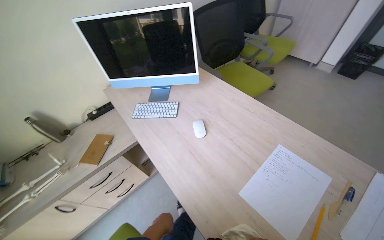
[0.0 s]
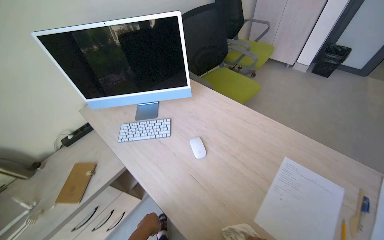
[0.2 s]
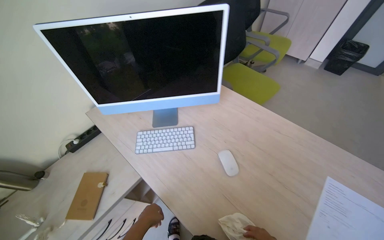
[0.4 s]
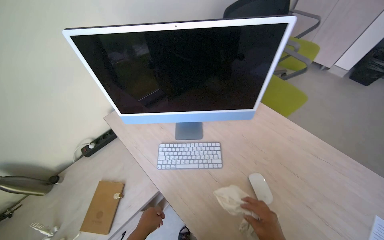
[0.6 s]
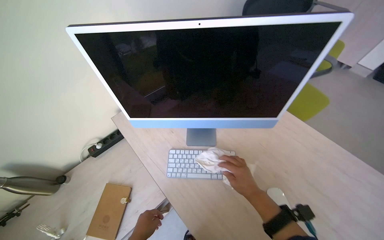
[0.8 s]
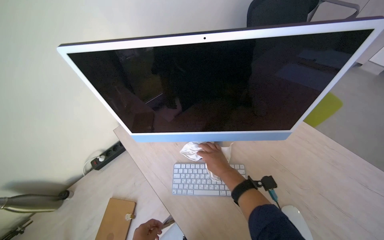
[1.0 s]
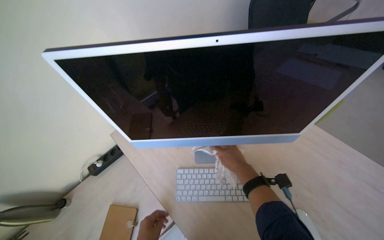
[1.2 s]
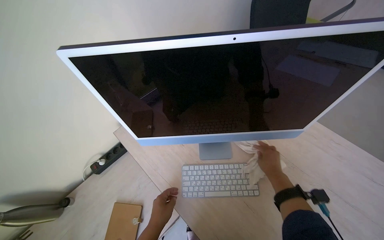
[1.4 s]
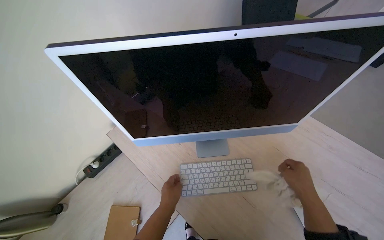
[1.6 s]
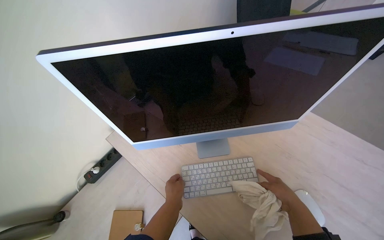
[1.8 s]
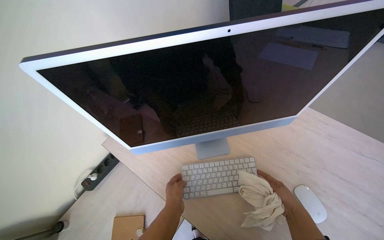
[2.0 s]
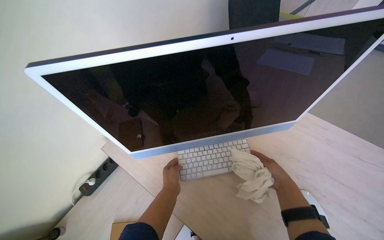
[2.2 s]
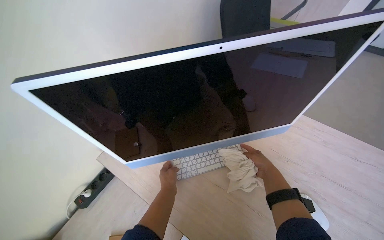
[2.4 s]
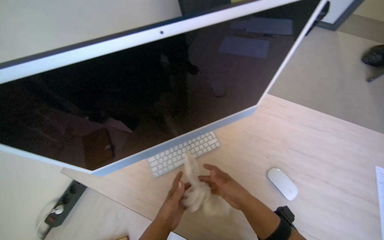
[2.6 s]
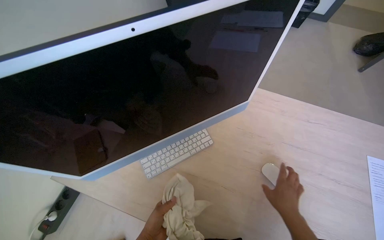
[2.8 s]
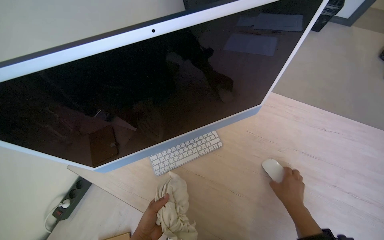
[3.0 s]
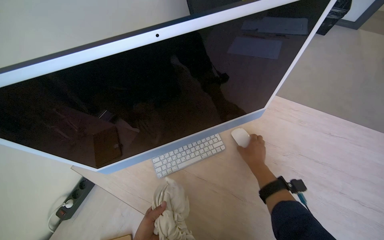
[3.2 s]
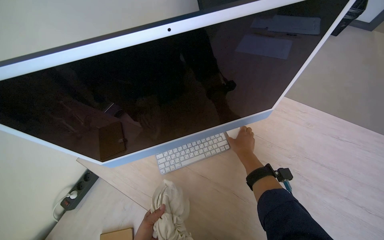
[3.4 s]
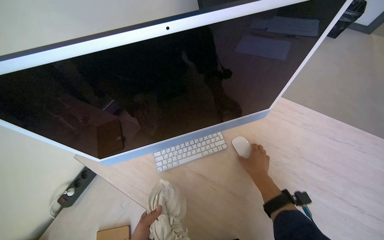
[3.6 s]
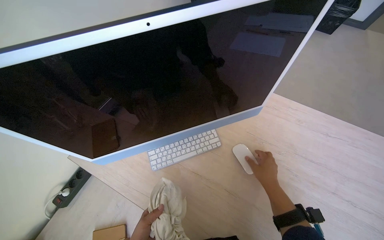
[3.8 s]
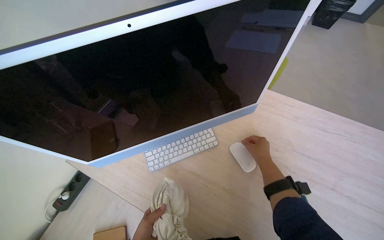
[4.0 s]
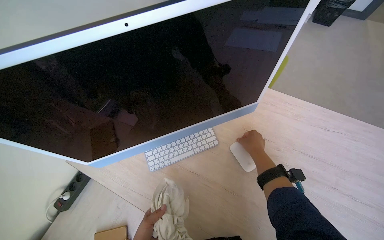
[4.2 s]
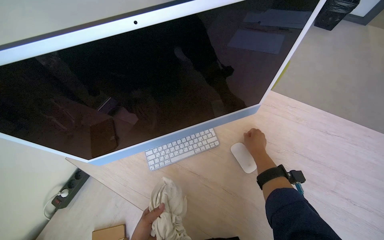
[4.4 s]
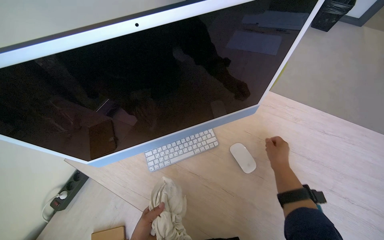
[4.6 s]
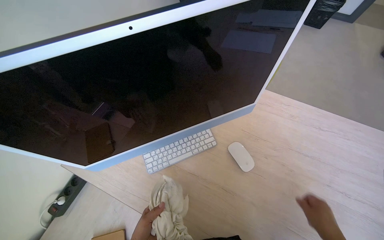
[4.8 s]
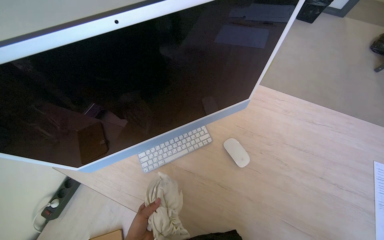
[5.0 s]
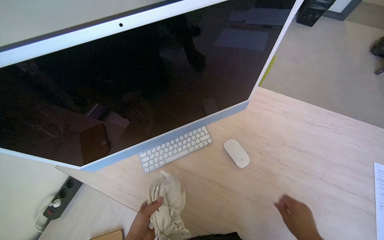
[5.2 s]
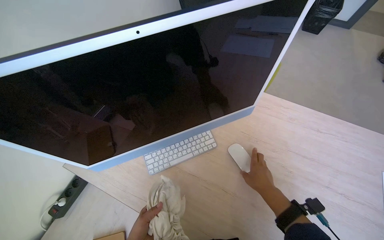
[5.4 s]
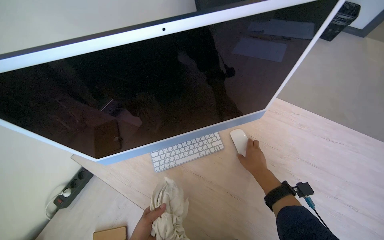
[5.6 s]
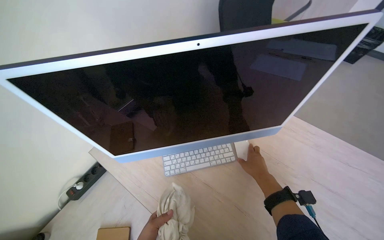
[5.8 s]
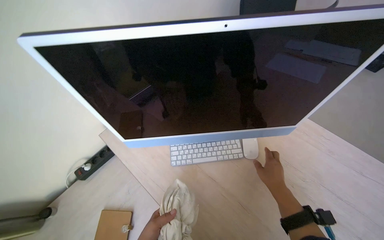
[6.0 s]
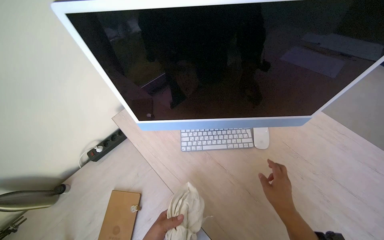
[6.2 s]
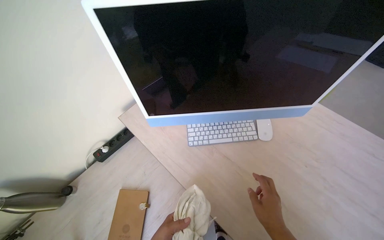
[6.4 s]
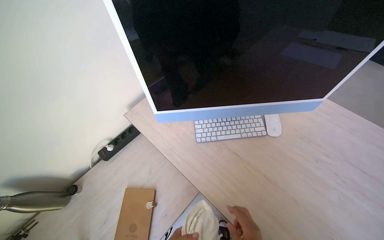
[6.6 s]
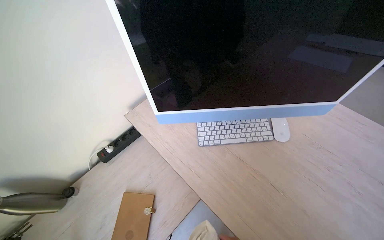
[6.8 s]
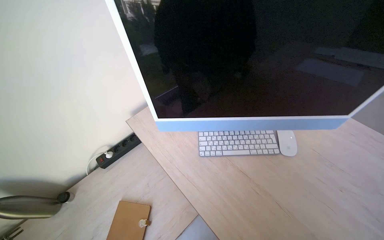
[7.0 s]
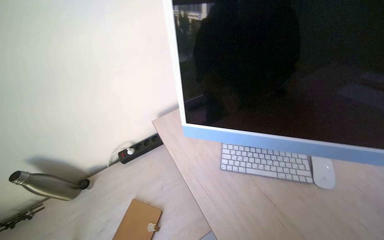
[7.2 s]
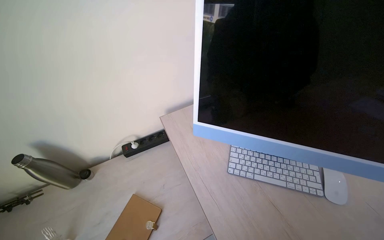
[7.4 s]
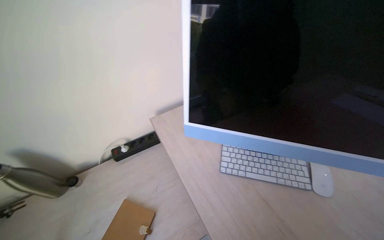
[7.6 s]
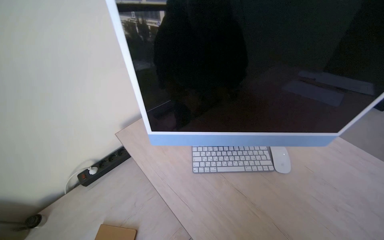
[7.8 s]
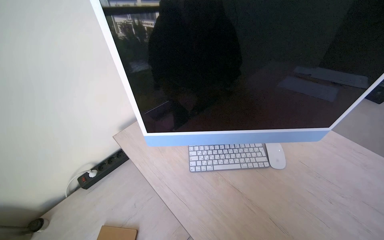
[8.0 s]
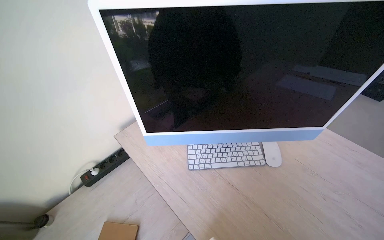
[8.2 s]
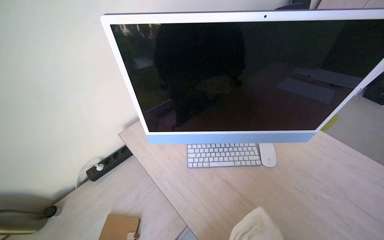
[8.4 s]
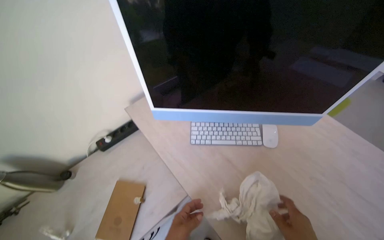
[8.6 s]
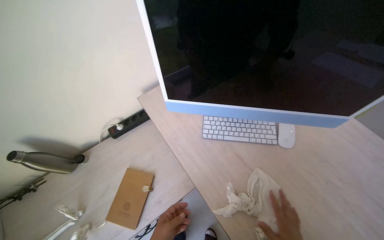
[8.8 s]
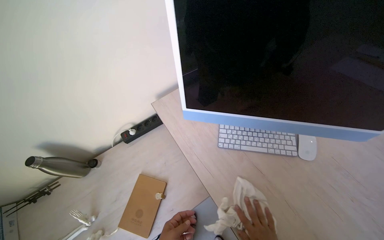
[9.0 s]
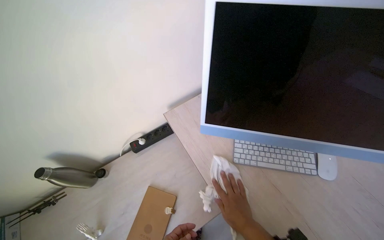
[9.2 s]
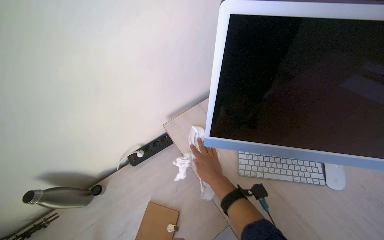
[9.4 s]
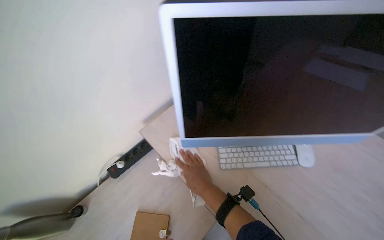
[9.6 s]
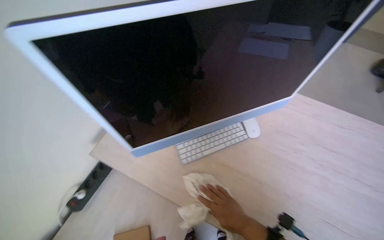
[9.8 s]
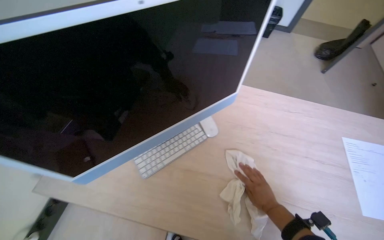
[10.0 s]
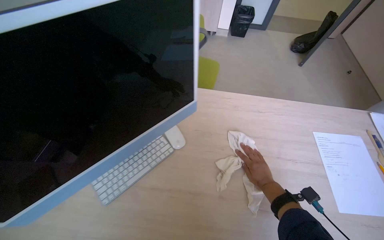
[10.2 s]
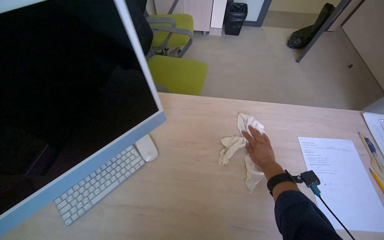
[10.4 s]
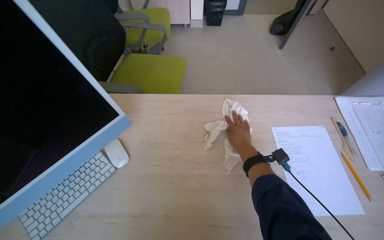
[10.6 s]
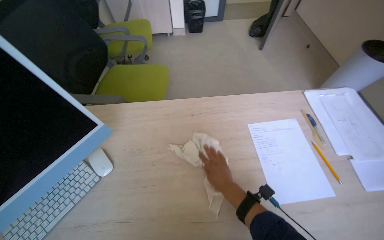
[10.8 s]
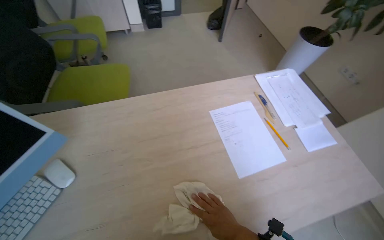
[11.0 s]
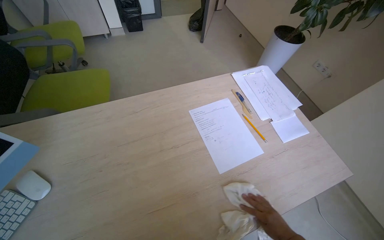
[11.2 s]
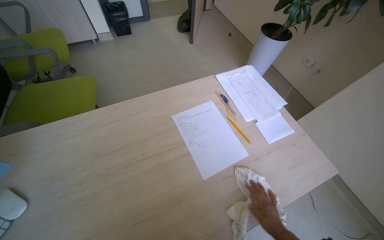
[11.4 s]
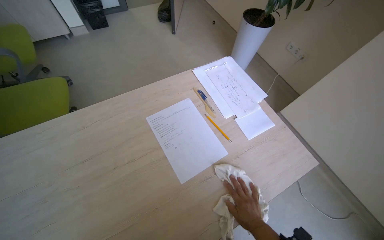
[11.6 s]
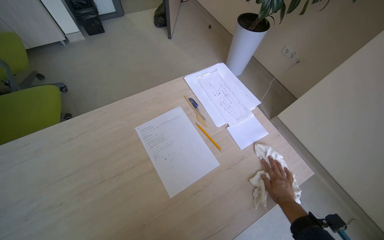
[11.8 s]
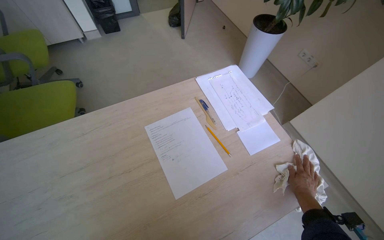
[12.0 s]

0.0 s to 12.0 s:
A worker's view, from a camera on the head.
Job: wiping surfaces.
The whole recording: Cleaning office space. The worker changes the trash bag, wipes the desk and equipment, moves chairs, and wipes the window frame in the office.
0.0 to 1.6 s: The wearer moves approximately 70 cm.
1.6 to 3.0 s: The right hand shifts approximately 15 cm down the picture, and goes to the left and returns, approximately 15 cm each way.
3.0 to 4.4 s: The right hand moves up and down the picture over roughly 15 cm, changing direction 2 times.
9.0 to 10.4 s: The head turns to the right by approximately 50 degrees.
10.4 to 12.0 s: The wearer moves about 50 cm. The wearer's head swings some 30 degrees to the right.

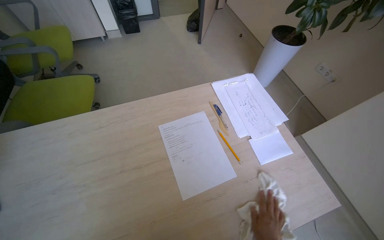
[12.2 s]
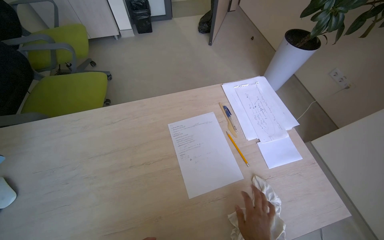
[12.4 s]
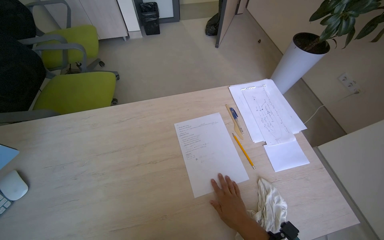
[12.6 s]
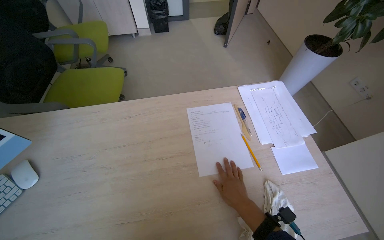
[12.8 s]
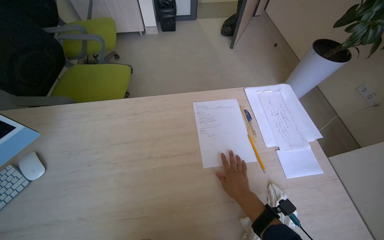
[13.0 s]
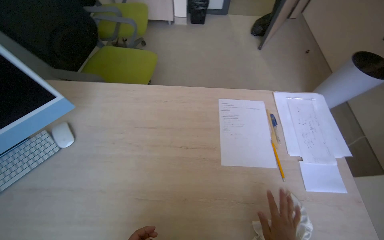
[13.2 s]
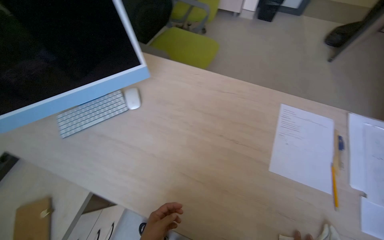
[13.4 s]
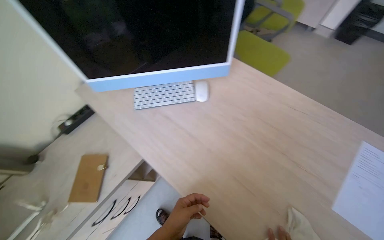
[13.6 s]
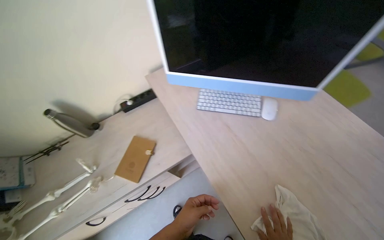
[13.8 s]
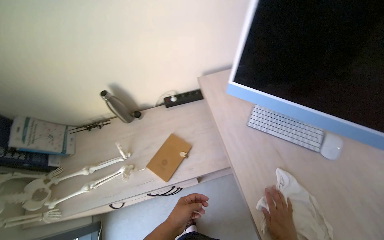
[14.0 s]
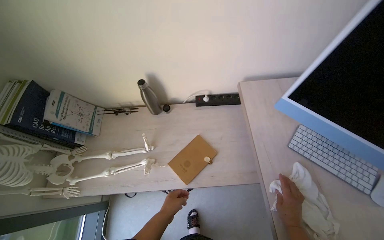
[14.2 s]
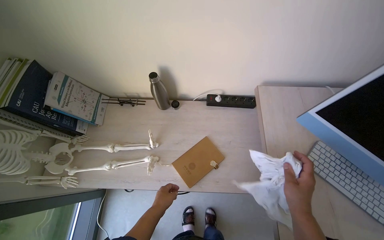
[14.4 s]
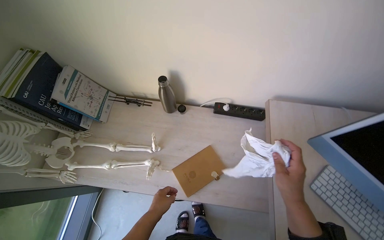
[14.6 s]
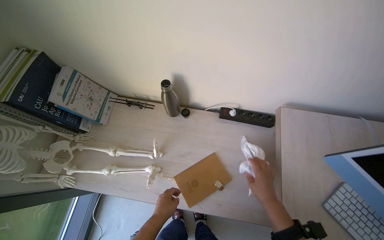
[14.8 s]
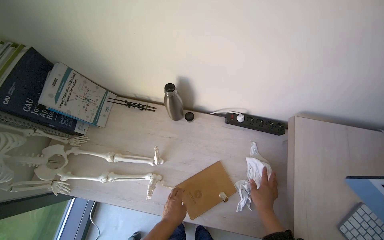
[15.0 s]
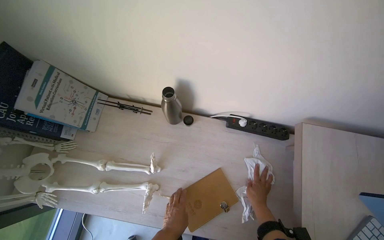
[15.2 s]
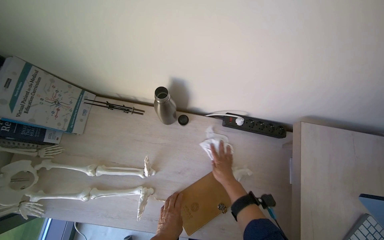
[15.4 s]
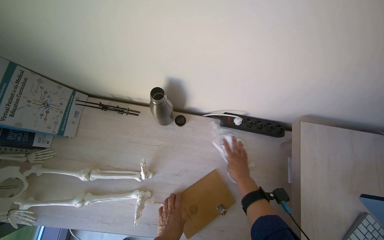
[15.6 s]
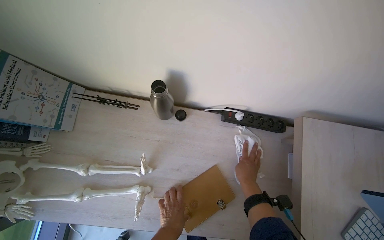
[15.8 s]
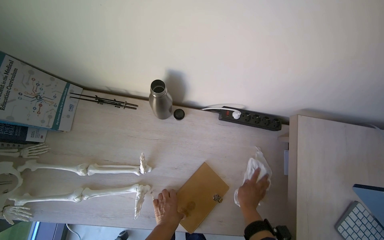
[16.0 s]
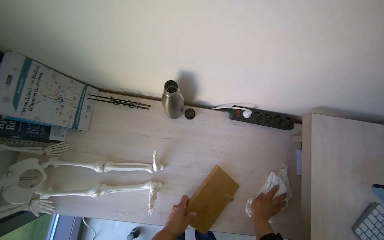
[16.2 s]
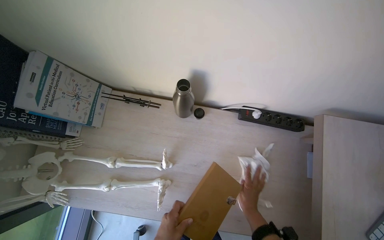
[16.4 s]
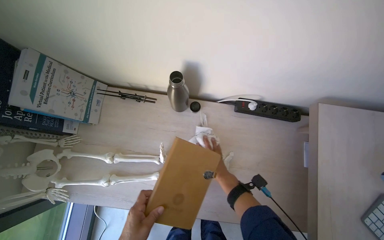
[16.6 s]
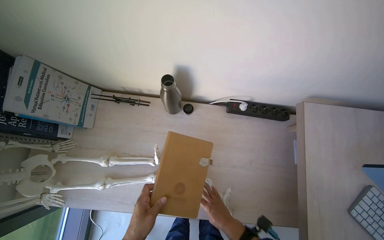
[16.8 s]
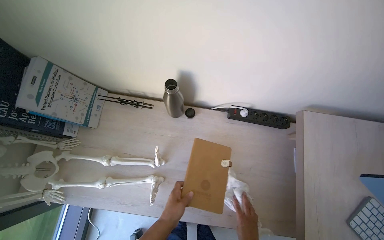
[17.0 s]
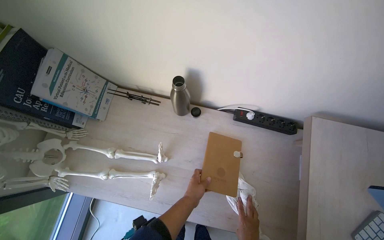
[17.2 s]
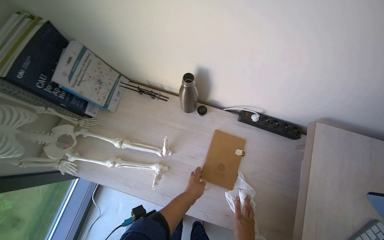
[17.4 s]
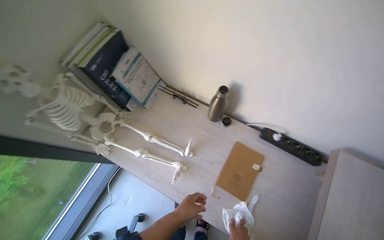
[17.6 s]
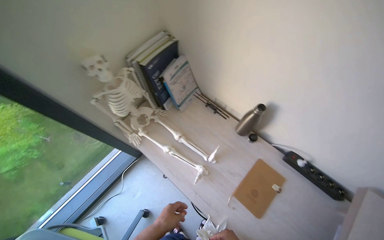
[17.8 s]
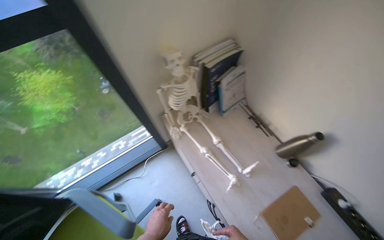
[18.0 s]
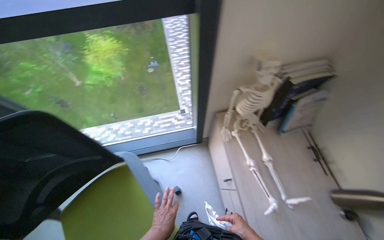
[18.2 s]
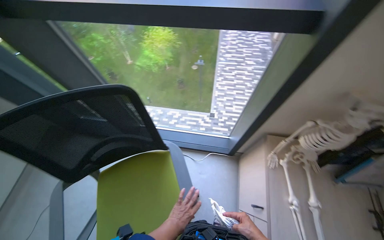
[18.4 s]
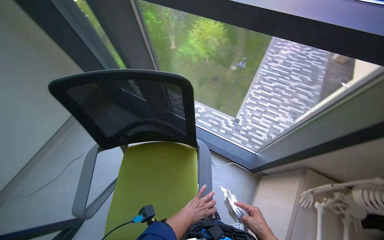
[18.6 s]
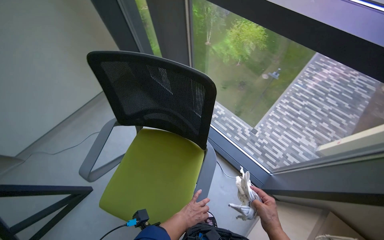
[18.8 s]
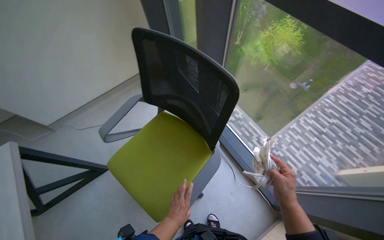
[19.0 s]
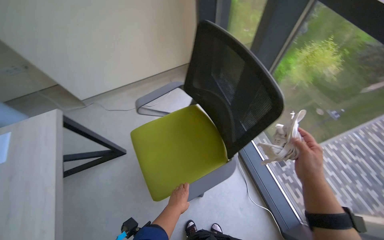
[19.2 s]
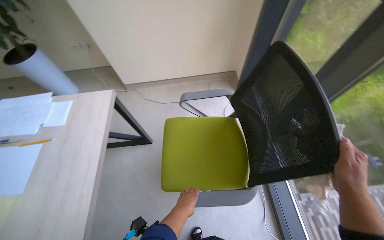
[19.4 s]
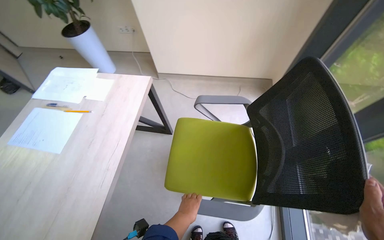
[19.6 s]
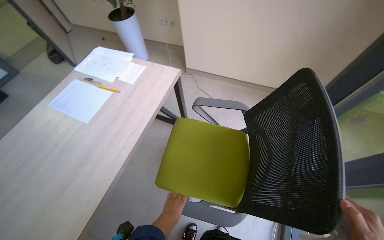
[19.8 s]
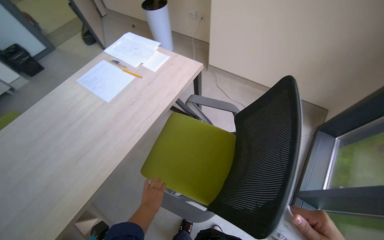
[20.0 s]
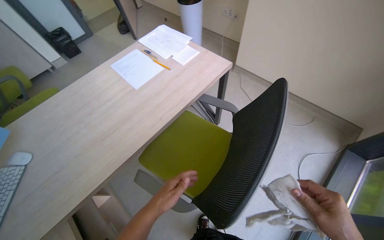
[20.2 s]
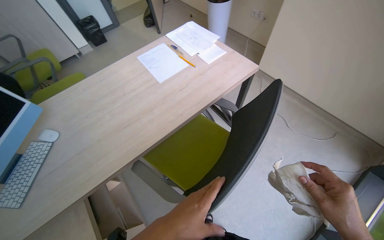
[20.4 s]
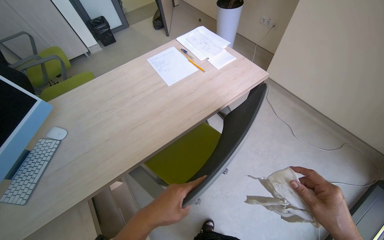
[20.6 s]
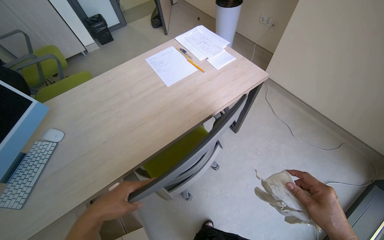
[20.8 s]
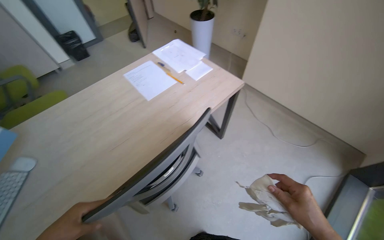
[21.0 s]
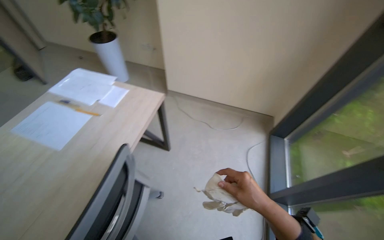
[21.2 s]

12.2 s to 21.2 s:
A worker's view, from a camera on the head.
Job: wiping surfaces.
The whole recording: Cleaning office space. The worker changes the trash bag, wipes the desk and equipment, moves chairs, and wipes the window frame in the office.
12.2 to 13.8 s: The wearer moves about 50 cm. The wearer looks roughly 80 degrees further to the left.
13.8 to 15.2 s: The camera is carried some 60 cm. The scene rotates clockwise by about 40 degrees.
15.2 to 16.6 s: The right hand swings up and down the picture, approximately 15 cm each way, with 2 reversals.
16.6 to 18.2 s: The camera travels some 50 cm. The head rotates some 70 degrees to the left. The wearer looks some 15 degrees further upward.
18.2 to 19.8 s: The wearer's head swings approximately 125 degrees to the left.
